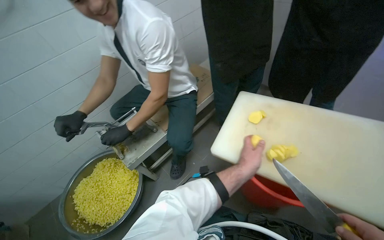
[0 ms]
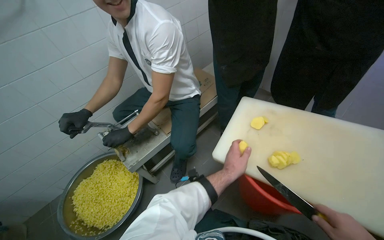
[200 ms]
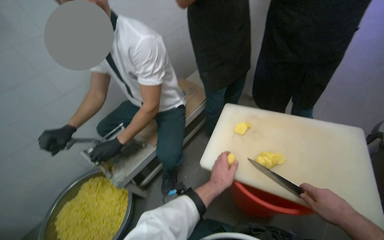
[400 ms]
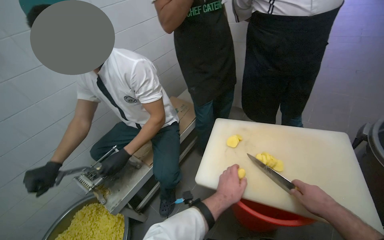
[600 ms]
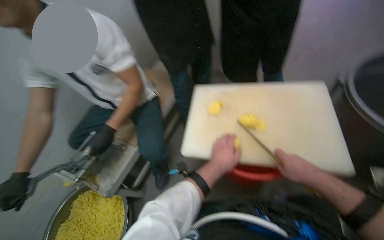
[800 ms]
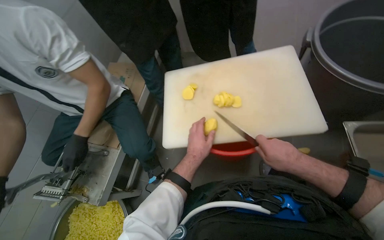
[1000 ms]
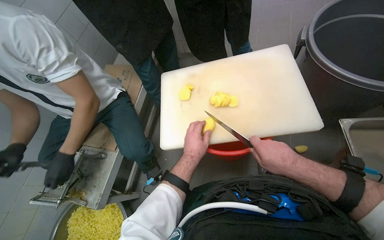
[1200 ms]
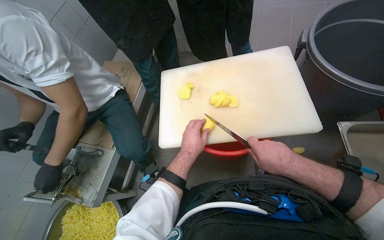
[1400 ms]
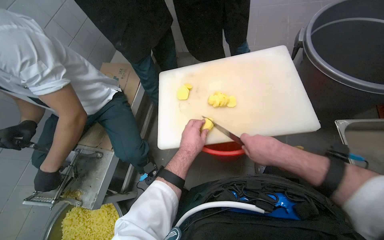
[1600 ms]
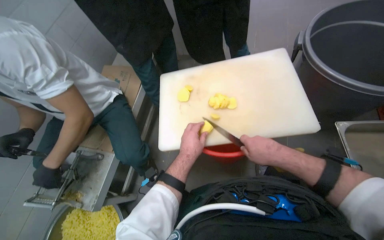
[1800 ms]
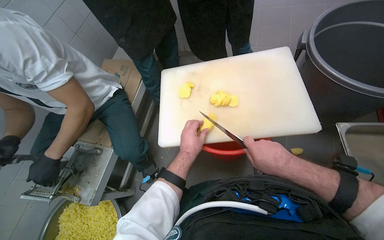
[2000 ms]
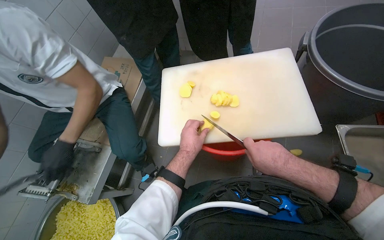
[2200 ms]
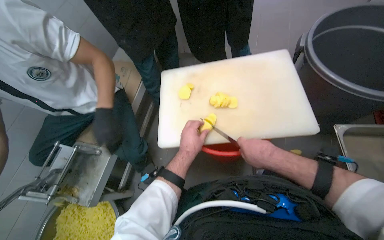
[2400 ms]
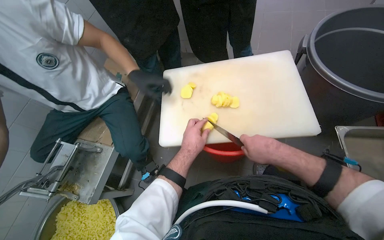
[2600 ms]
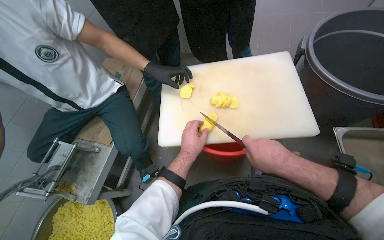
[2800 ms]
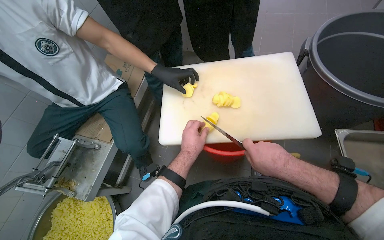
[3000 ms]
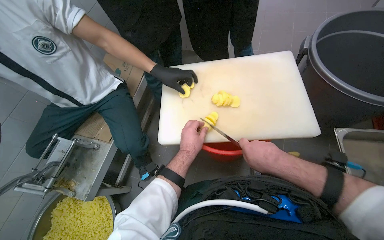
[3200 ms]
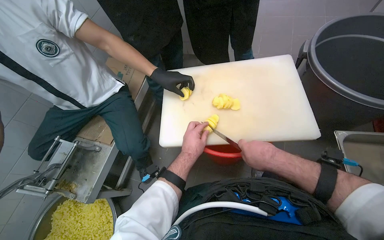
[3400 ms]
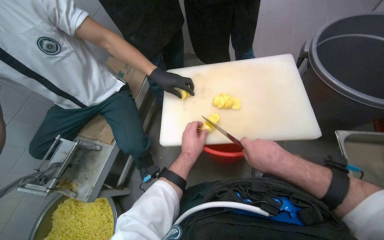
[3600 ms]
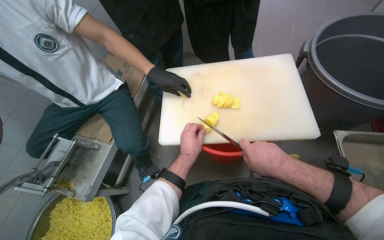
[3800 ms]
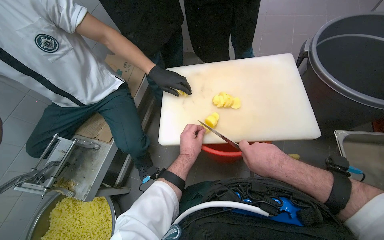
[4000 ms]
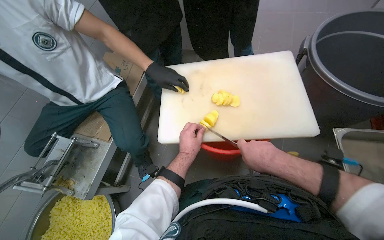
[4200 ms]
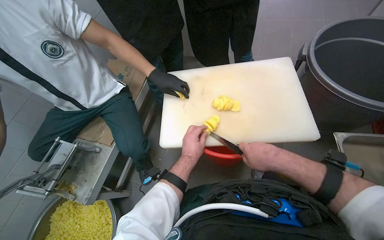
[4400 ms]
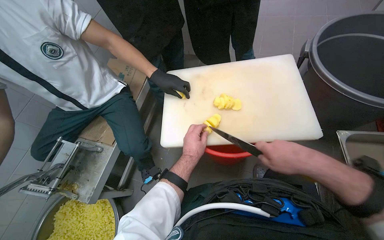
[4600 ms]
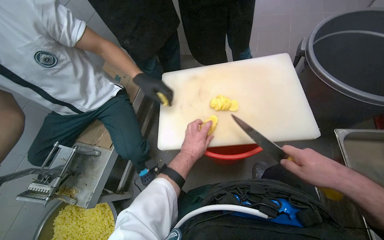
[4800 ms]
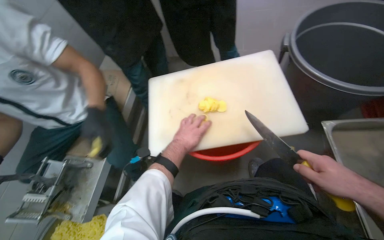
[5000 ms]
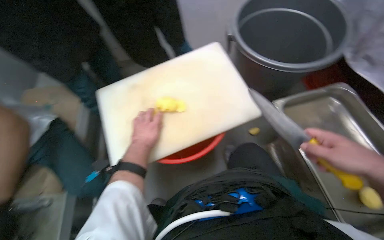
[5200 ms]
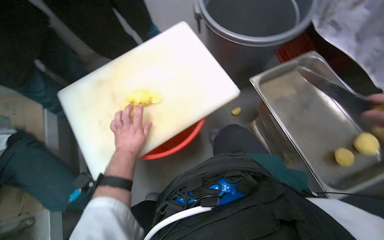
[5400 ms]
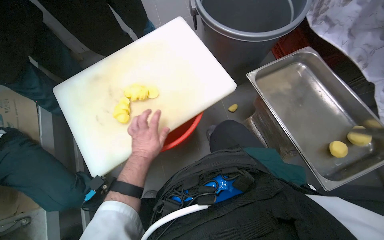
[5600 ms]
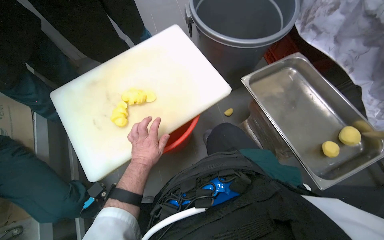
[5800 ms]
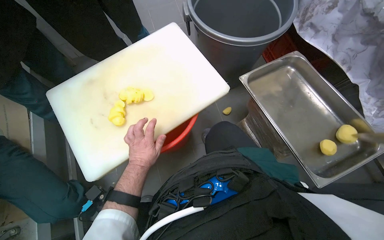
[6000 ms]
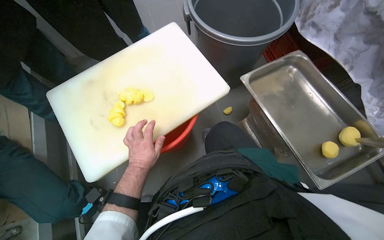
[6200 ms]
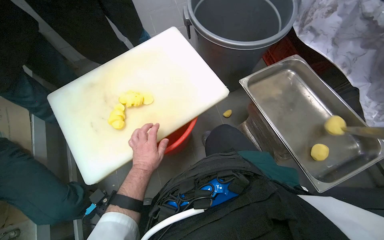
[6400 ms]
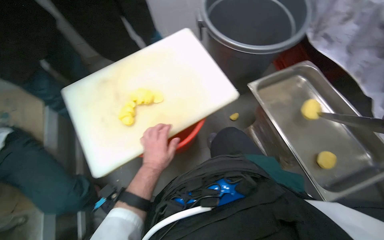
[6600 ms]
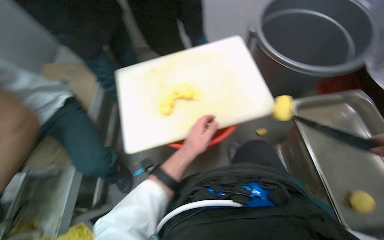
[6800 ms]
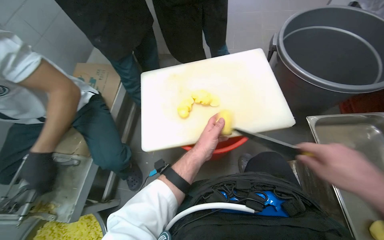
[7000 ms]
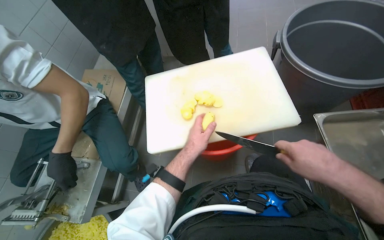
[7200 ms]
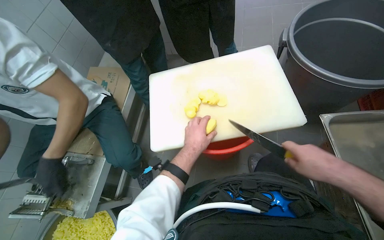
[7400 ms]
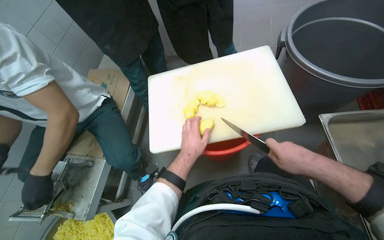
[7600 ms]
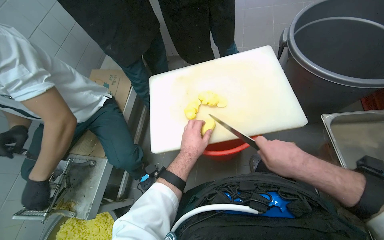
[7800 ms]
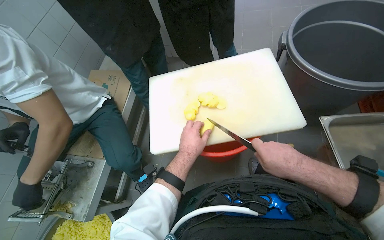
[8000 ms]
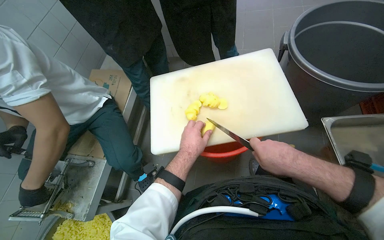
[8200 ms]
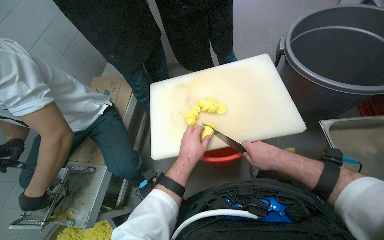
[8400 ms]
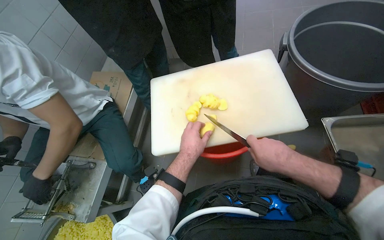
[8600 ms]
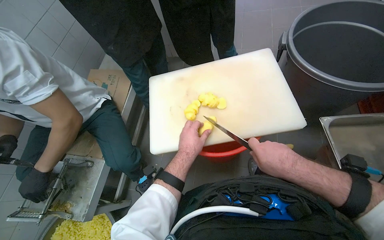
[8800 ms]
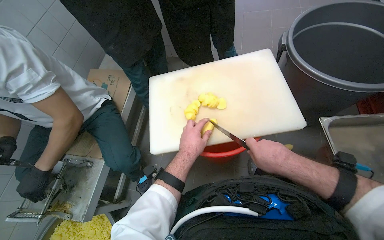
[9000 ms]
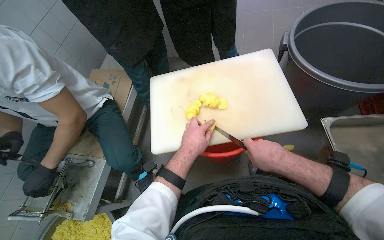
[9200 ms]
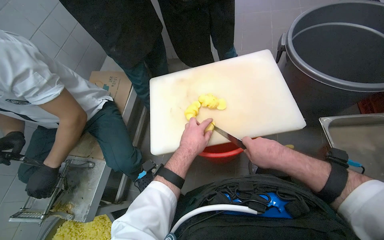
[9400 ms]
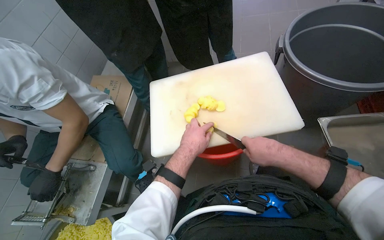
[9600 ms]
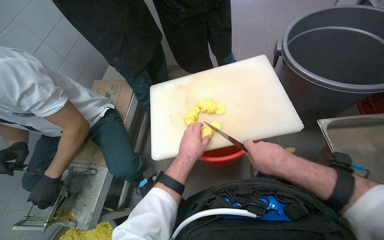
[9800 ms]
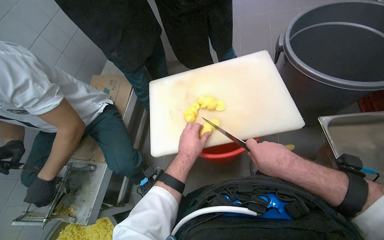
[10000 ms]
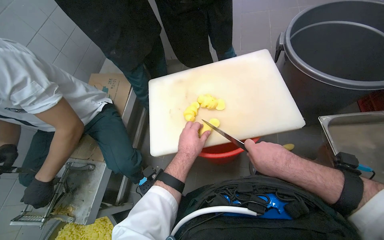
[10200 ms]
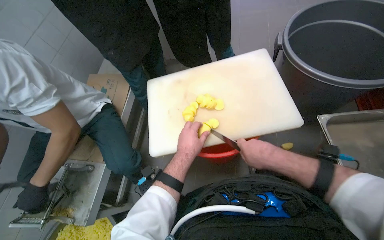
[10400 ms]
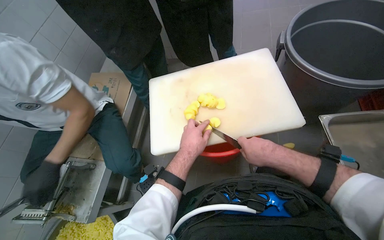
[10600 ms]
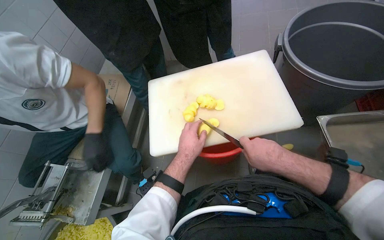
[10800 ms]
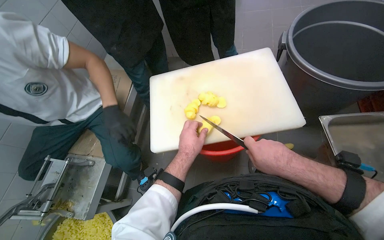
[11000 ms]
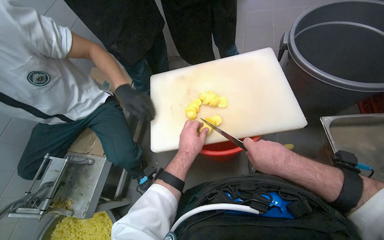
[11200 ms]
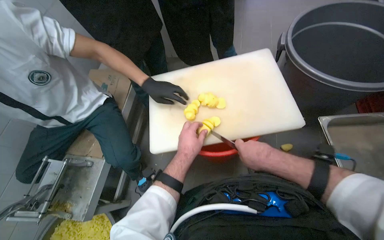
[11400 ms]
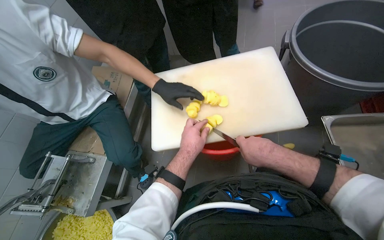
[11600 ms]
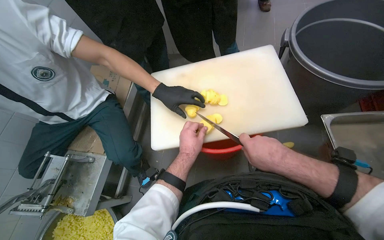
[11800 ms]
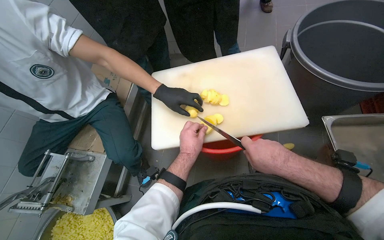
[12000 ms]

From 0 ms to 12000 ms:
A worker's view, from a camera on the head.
Job: preparing food.
The whole recording: Slicing potatoes on cutting board. The worker slices peeled potatoes on a white cutting board with a knife.
From 0 ms to 1600 ms: The head rotates some 35 degrees to the right.
From 1600 ms to 4400 ms: The hands make small movements and keep their place.
From 4400 ms to 6000 ms: The head turns to the right by some 35 degrees.
From 6000 ms to 7600 ms: The wearer looks about 25 degrees further to the left.
From 7600 ms to 10400 ms: The hands are busy where they are.
From 10400 ms to 12000 ms: The hands are busy where they are.

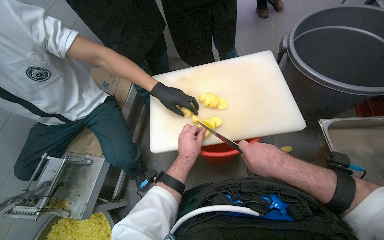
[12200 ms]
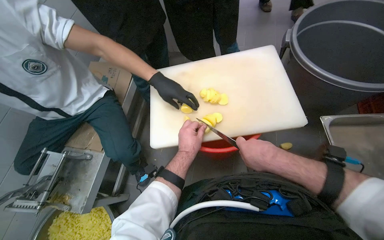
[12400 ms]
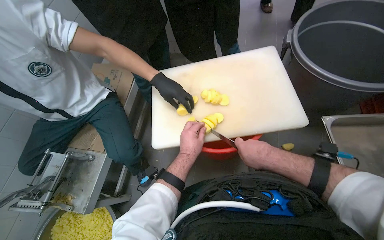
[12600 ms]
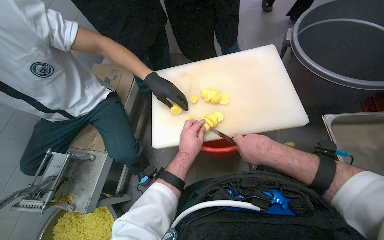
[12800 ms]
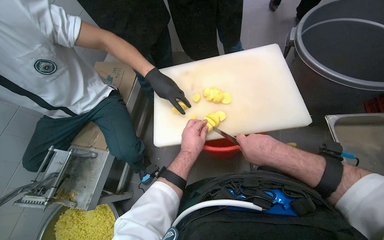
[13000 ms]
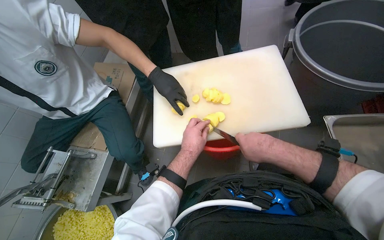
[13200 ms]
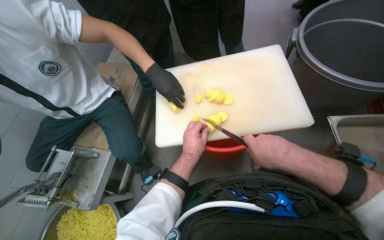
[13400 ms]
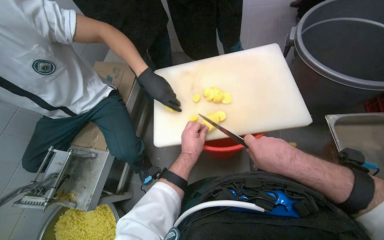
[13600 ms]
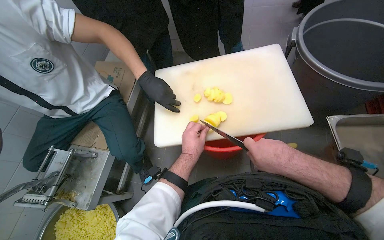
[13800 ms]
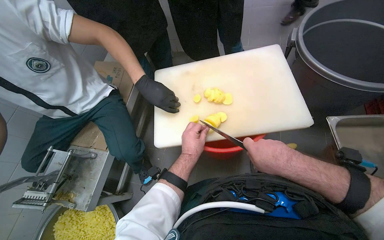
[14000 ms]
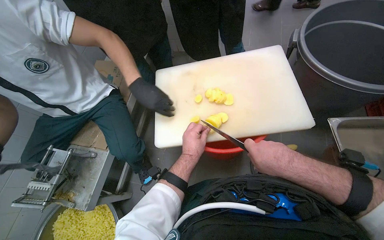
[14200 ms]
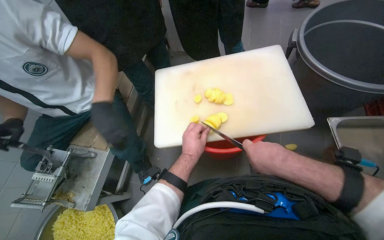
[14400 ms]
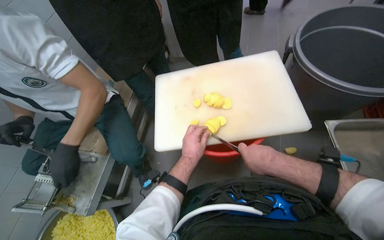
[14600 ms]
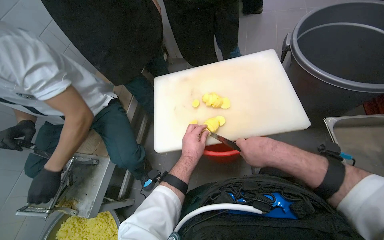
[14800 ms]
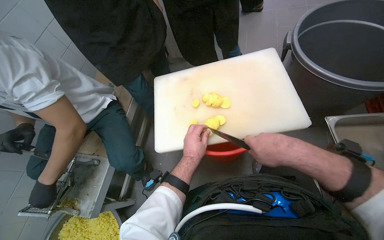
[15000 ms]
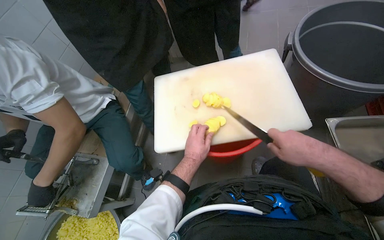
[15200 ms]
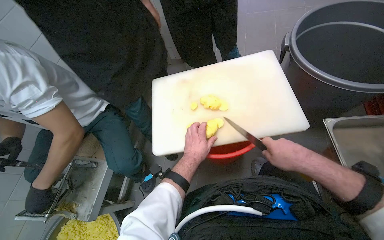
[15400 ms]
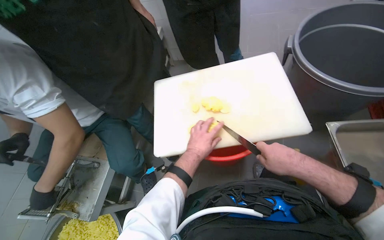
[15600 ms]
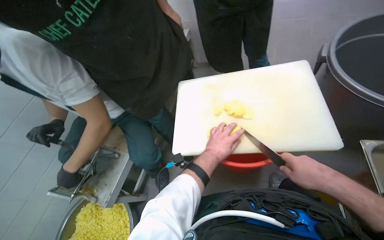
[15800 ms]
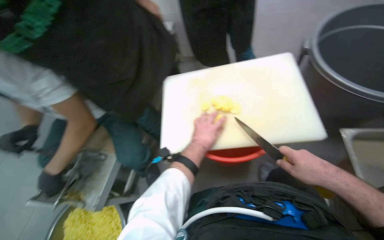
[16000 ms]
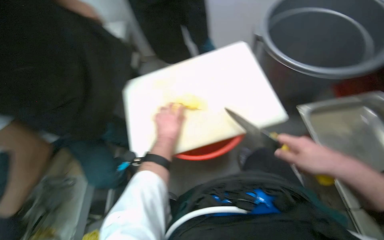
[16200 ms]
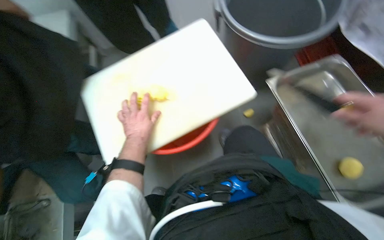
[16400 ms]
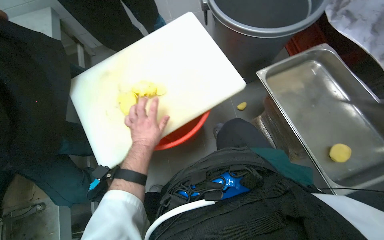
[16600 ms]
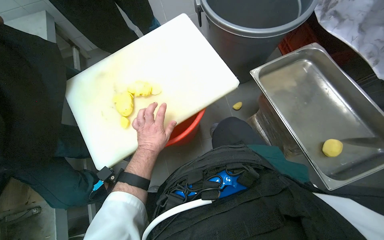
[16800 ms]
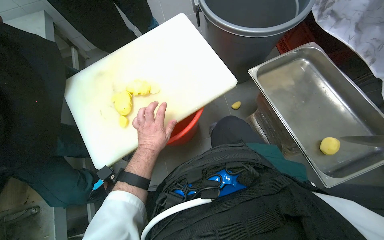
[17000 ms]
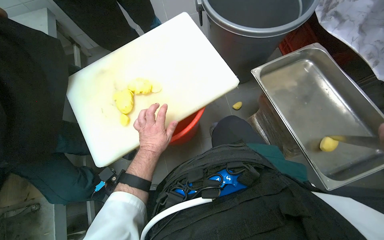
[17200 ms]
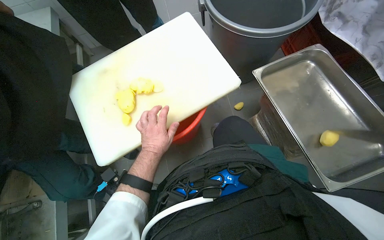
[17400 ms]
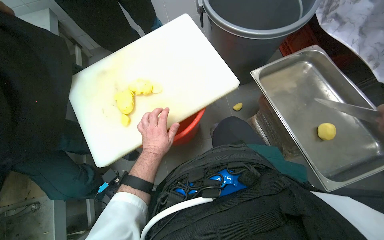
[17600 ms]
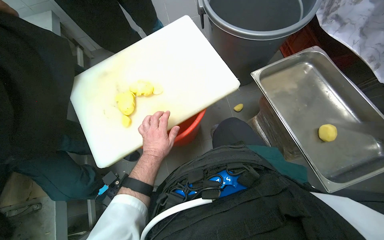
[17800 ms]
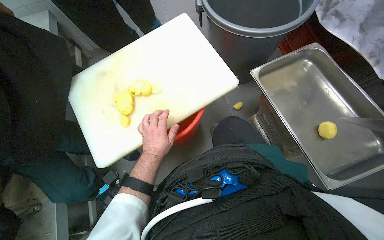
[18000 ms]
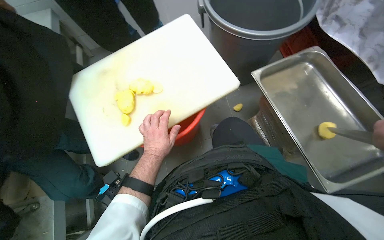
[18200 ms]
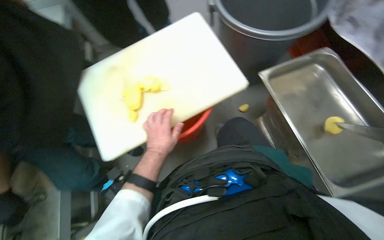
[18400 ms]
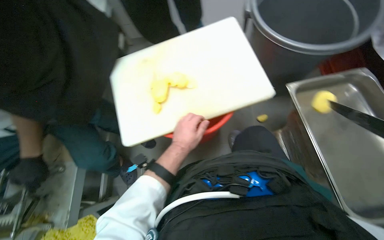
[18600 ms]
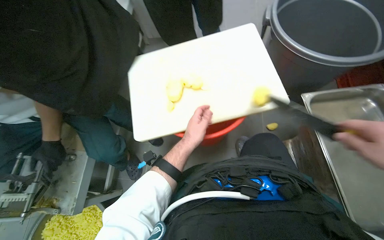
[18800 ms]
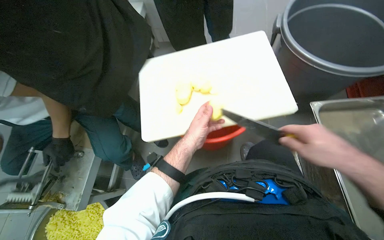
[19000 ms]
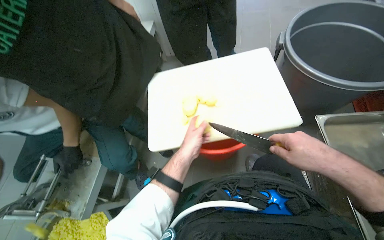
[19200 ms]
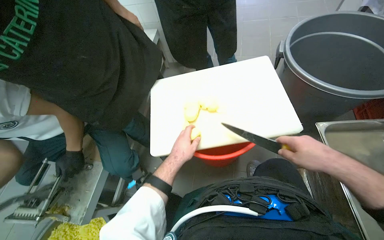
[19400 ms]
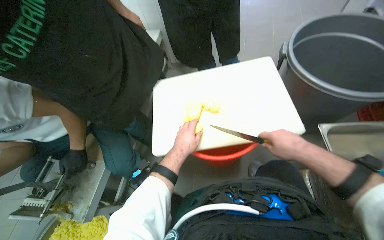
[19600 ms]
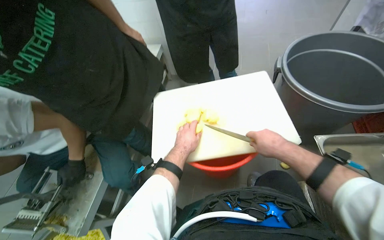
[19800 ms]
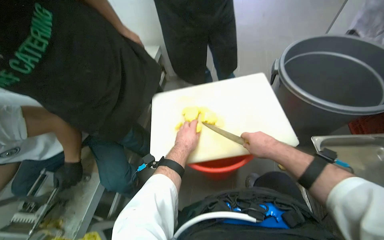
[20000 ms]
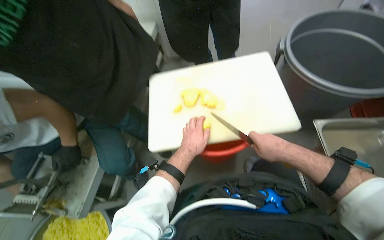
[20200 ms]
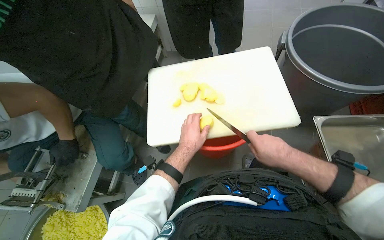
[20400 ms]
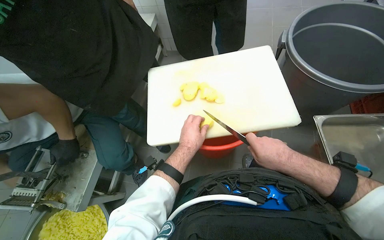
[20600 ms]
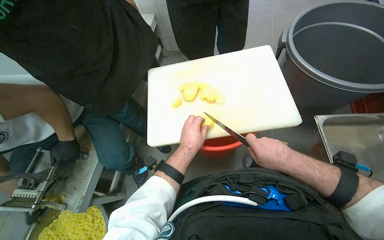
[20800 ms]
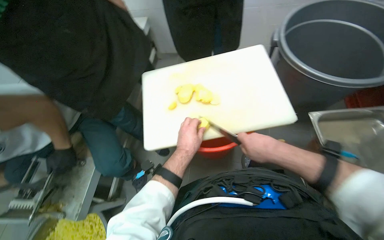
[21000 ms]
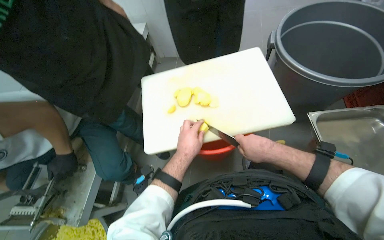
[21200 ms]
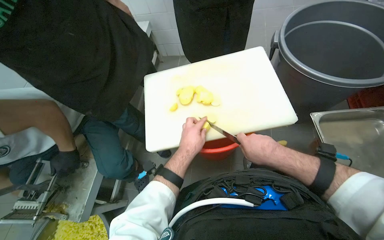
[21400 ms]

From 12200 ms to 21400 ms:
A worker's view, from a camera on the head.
Job: preparing food.
The whole recording: Slicing potatoes on cutting board. The worker slices peeled potatoes on a white cutting board with a knife.
From 12200 ms to 15200 ms: The hands work in one place, with small movements.
From 15200 ms to 16800 ms: The head rotates roughly 30 degrees to the right.
From 18400 ms to 19800 ms: The wearer's head swings about 20 degrees to the left. The view tips upward by about 15 degrees.
From 19800 ms to 21400 ms: The hands work in one place, with small movements.
